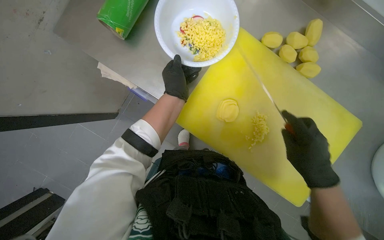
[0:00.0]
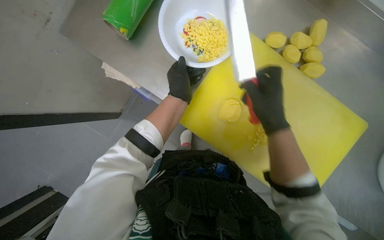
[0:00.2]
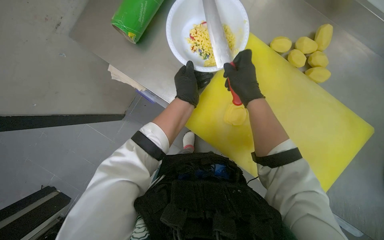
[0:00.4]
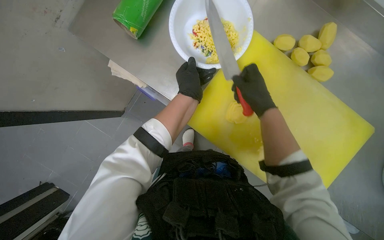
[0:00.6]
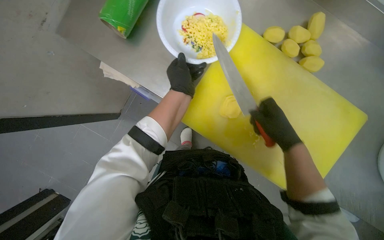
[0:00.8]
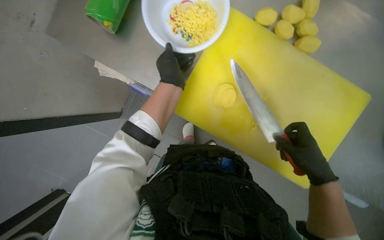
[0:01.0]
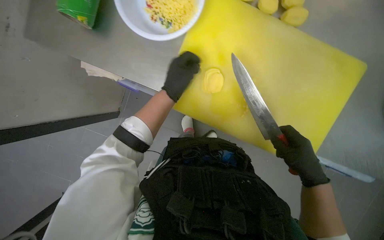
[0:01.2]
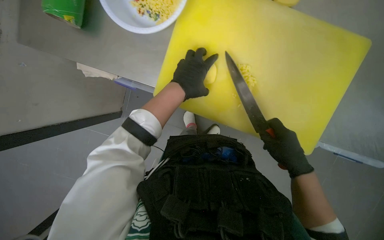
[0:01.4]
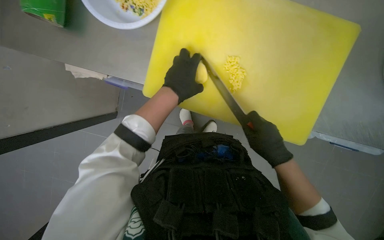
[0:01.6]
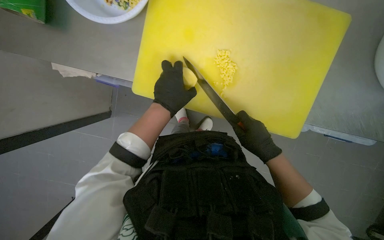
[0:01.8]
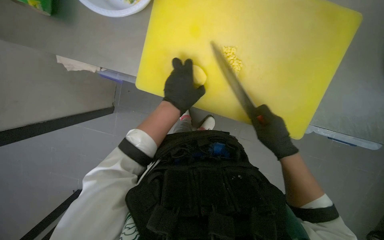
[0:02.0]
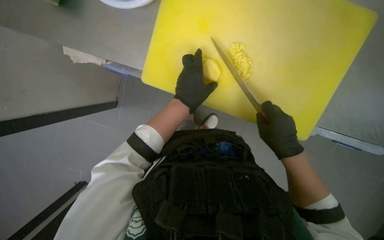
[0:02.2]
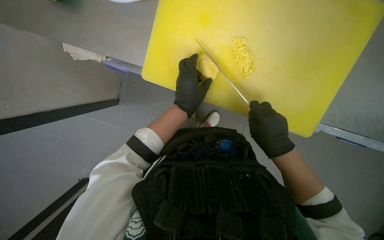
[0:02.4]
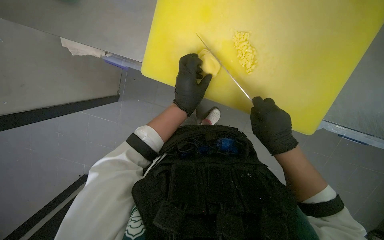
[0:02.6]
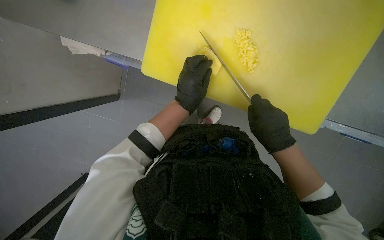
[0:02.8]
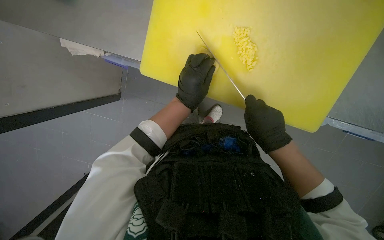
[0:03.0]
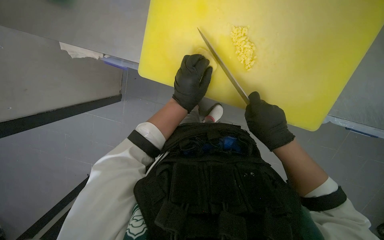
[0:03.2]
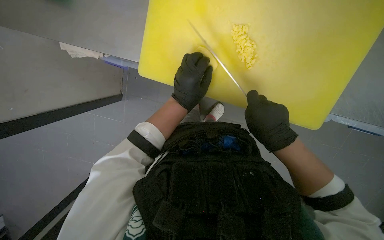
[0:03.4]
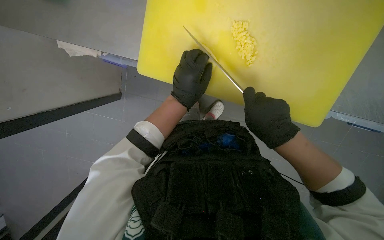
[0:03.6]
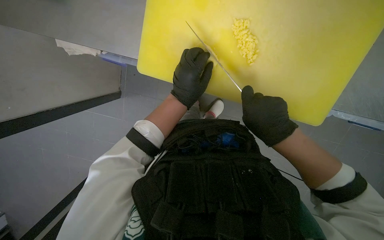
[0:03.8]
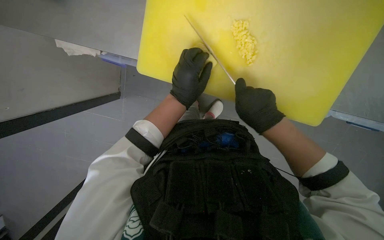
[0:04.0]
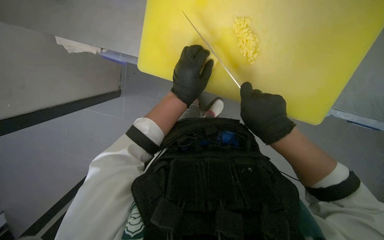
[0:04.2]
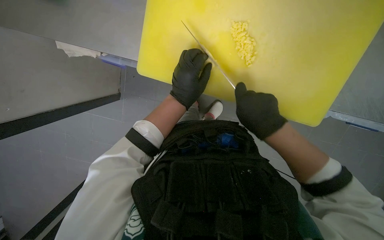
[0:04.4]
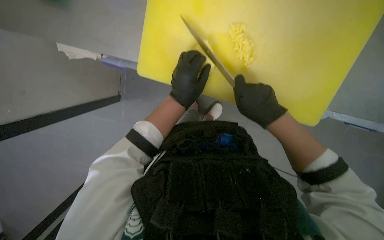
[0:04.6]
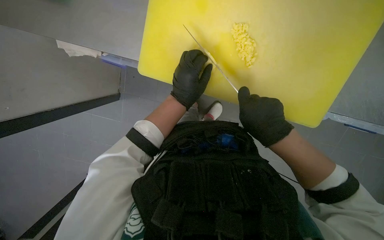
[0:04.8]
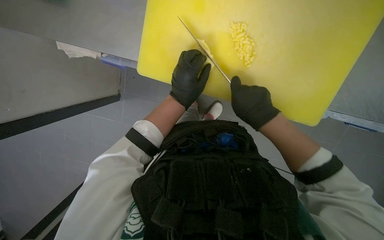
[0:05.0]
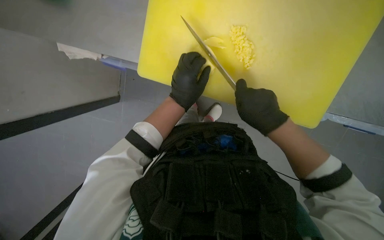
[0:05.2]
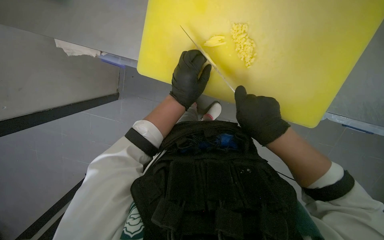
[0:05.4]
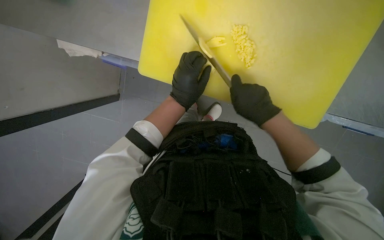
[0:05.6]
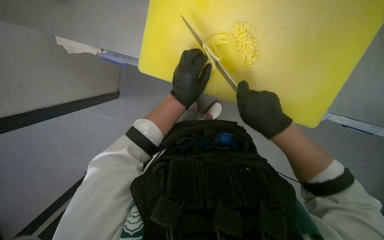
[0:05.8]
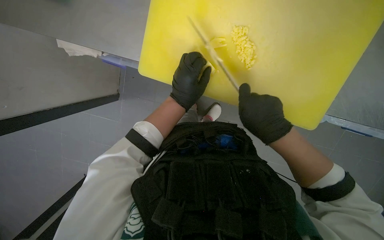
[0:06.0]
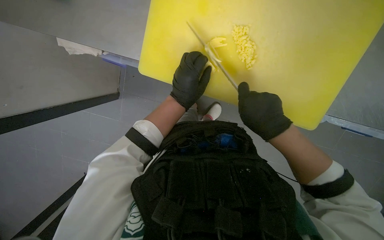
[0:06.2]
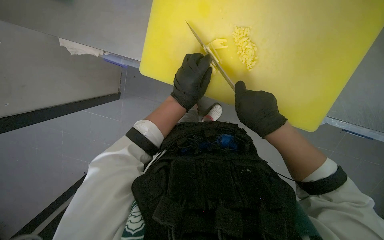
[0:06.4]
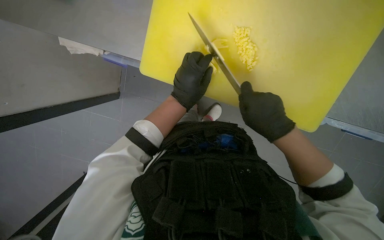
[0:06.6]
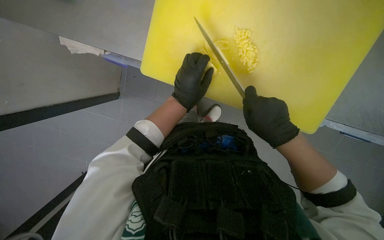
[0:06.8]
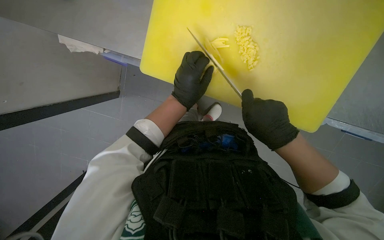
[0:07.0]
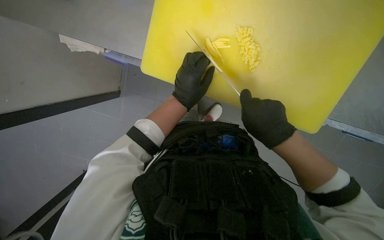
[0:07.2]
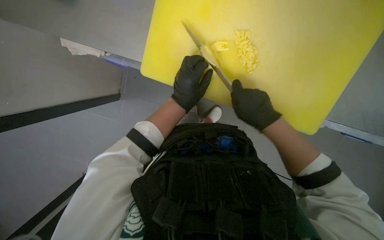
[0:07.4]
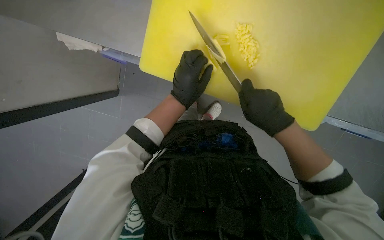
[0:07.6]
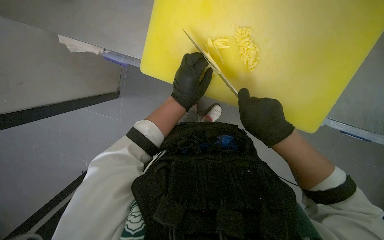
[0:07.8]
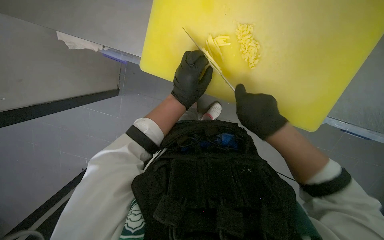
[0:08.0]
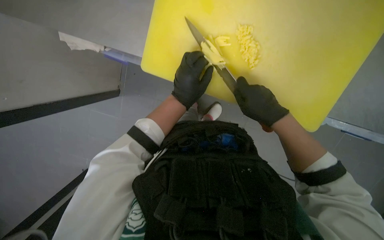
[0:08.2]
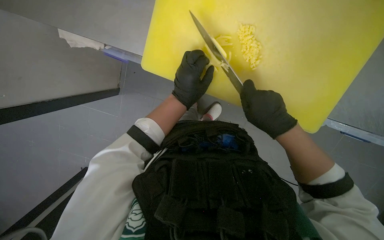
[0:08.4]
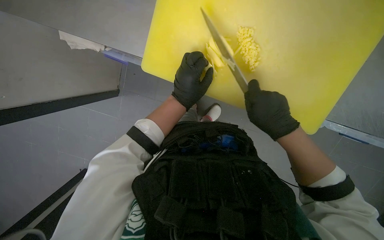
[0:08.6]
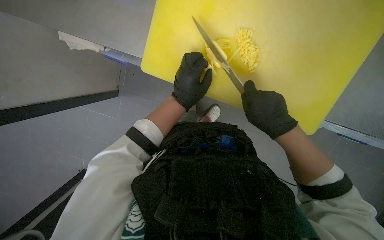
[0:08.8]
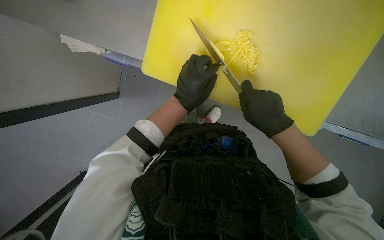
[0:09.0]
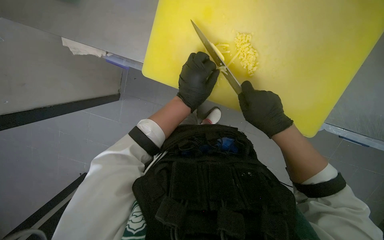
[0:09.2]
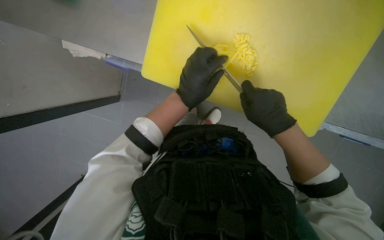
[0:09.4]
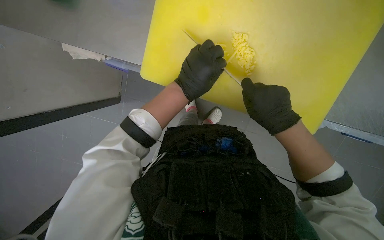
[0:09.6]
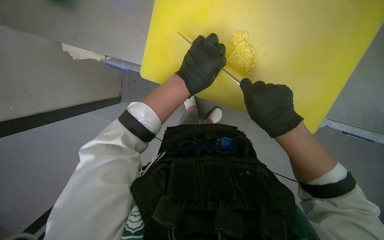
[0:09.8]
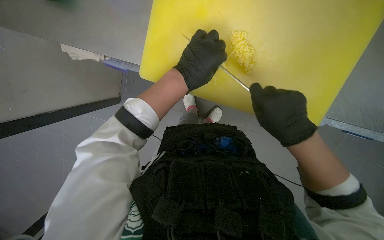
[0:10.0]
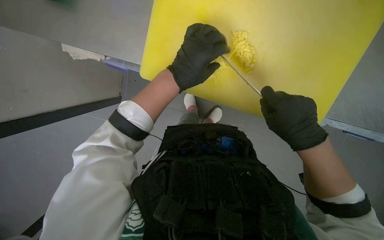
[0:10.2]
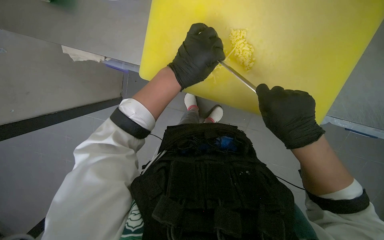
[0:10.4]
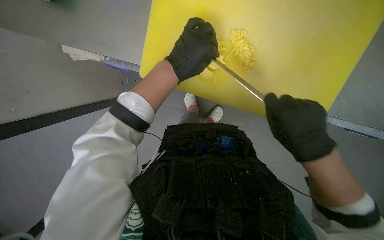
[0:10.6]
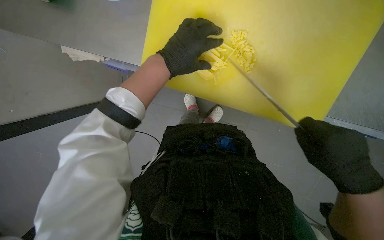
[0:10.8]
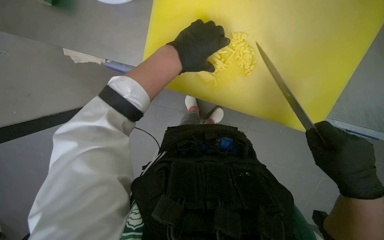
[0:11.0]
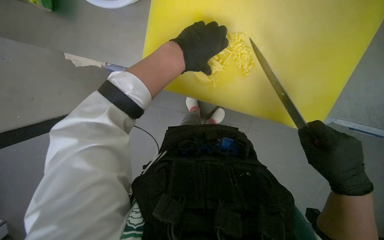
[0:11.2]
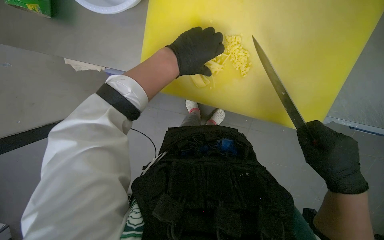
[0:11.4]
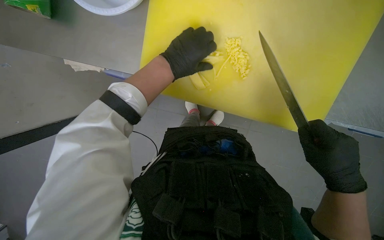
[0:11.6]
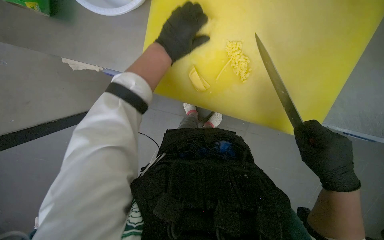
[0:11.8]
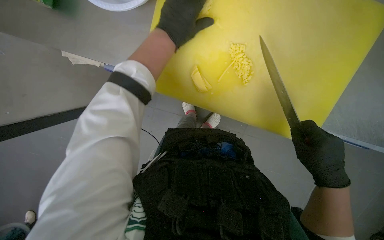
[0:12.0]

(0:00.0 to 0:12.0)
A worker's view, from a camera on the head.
Job: preparing food.
The whole recording: Chopping potatoes. The worker slices and dices potatoes on a cutting board, then transfers them to a bowl.
0:00.0 - 0:01.6: The right hand travels farther from the camera by approximately 10 cm, and travels up the picture and back again, roughly 20 cm each way.
0:01.6 - 0:10.4: The hands are busy where they are.
0:10.4 - 0:12.0: The left hand moves up the picture, roughly 10 cm, while the right hand moves to the right, roughly 10 cm.

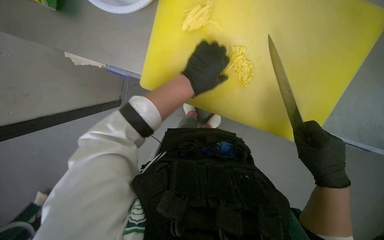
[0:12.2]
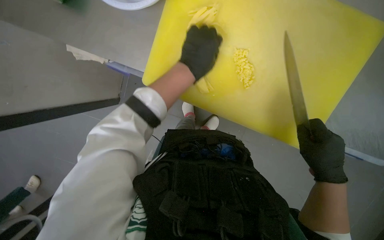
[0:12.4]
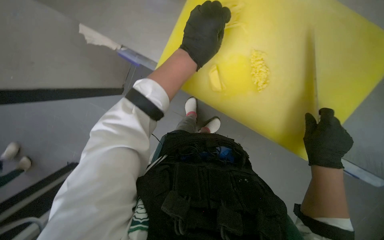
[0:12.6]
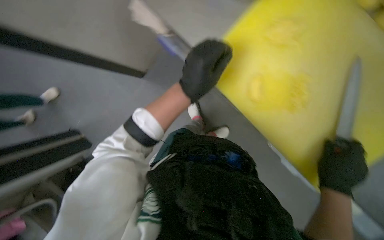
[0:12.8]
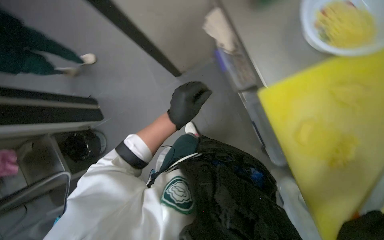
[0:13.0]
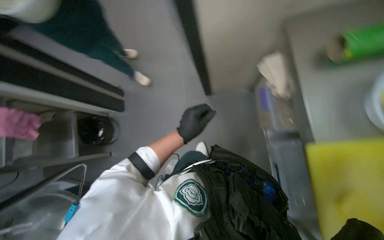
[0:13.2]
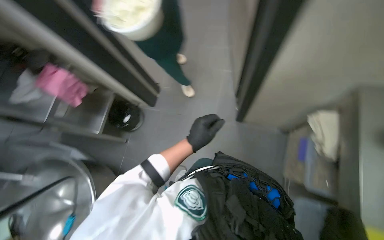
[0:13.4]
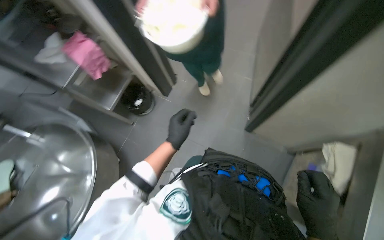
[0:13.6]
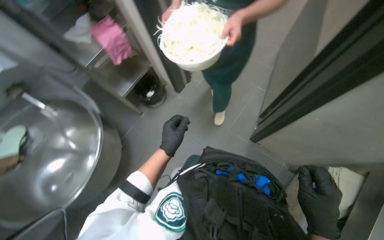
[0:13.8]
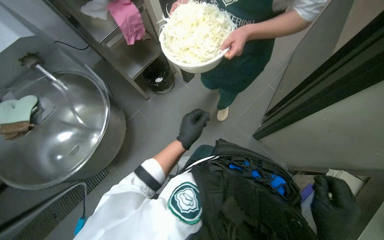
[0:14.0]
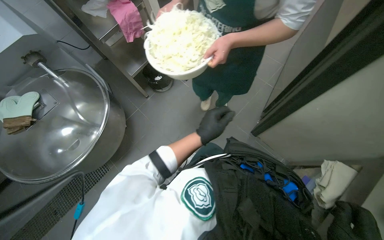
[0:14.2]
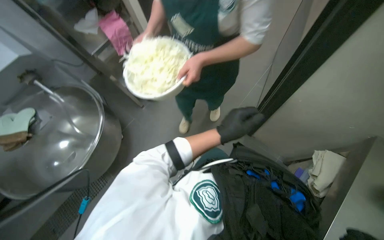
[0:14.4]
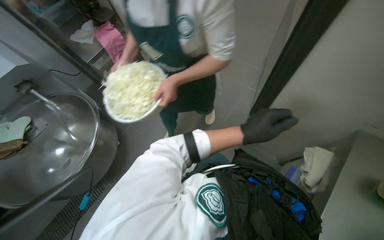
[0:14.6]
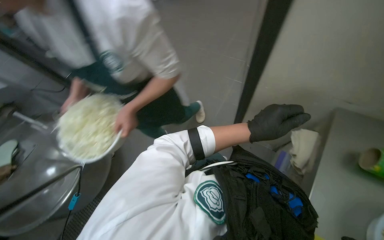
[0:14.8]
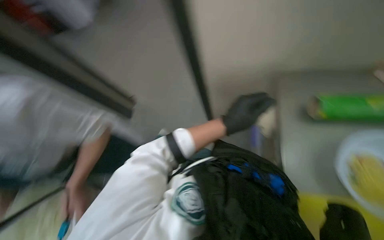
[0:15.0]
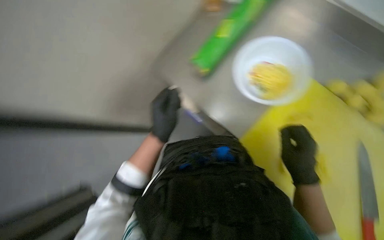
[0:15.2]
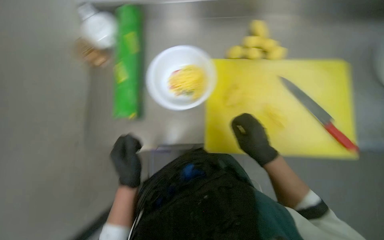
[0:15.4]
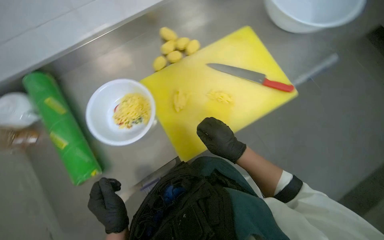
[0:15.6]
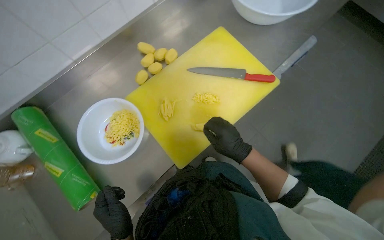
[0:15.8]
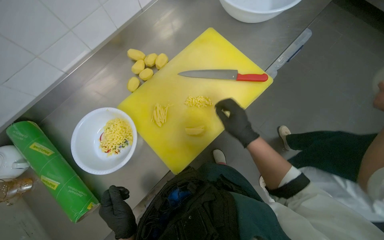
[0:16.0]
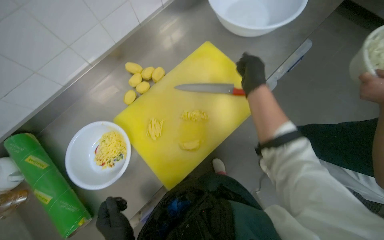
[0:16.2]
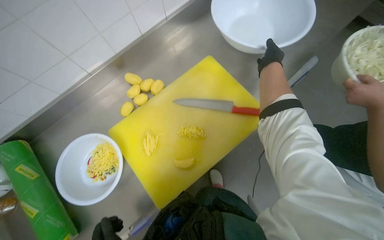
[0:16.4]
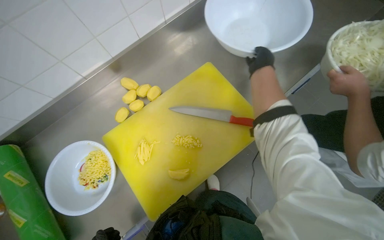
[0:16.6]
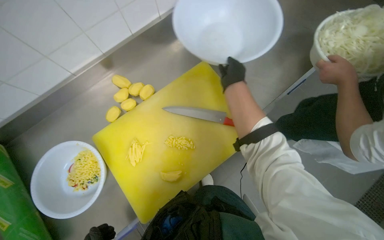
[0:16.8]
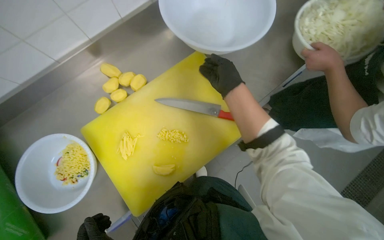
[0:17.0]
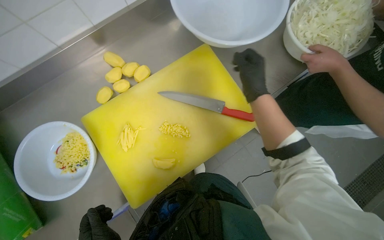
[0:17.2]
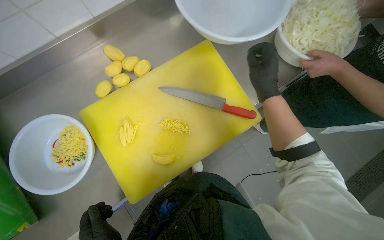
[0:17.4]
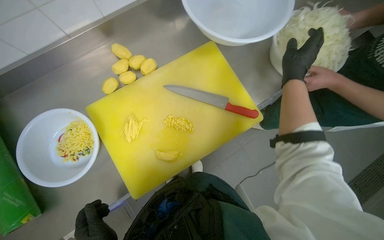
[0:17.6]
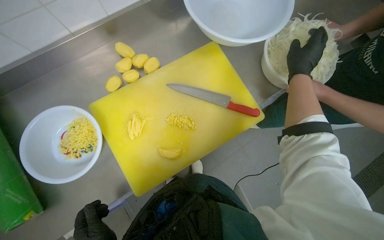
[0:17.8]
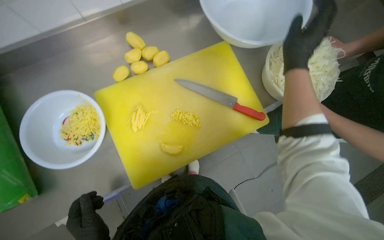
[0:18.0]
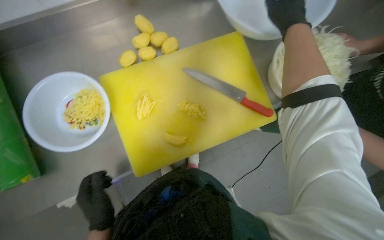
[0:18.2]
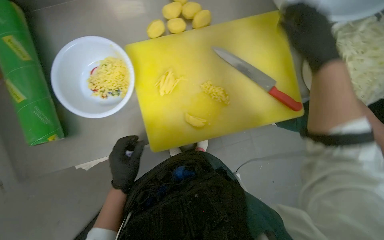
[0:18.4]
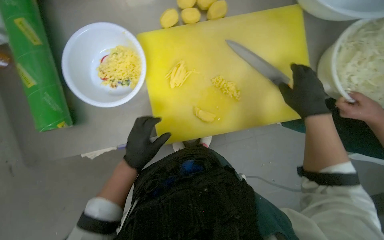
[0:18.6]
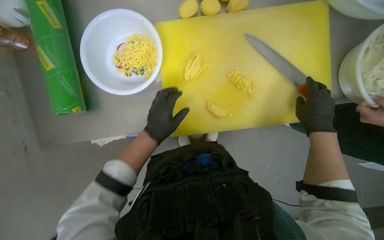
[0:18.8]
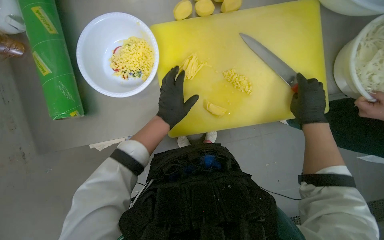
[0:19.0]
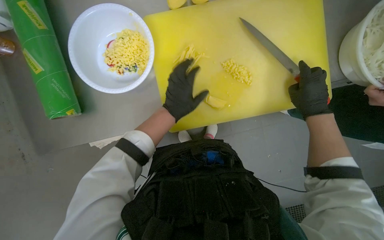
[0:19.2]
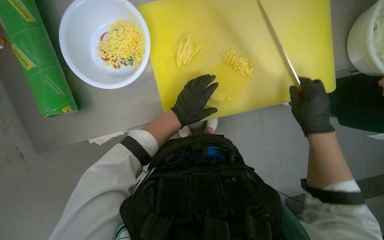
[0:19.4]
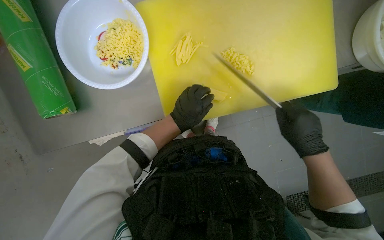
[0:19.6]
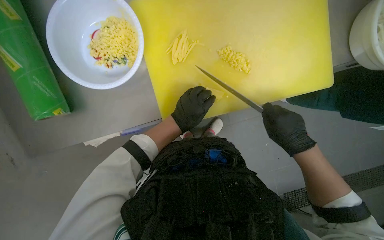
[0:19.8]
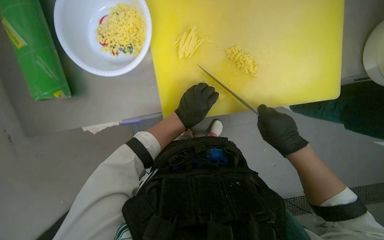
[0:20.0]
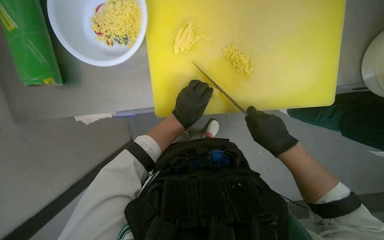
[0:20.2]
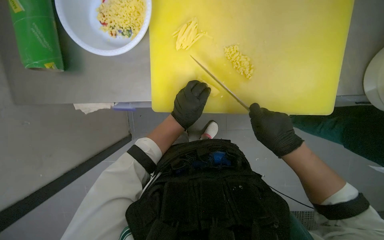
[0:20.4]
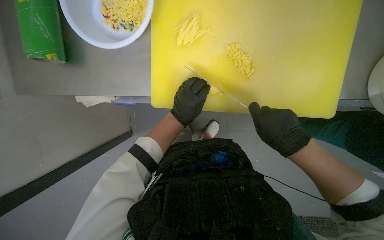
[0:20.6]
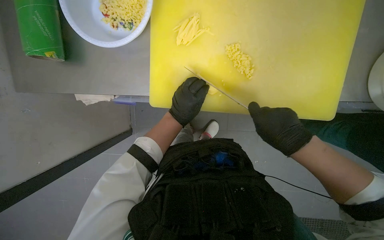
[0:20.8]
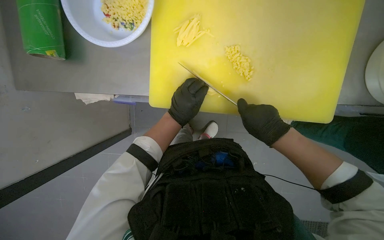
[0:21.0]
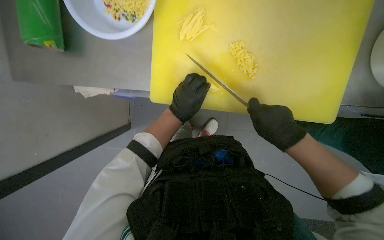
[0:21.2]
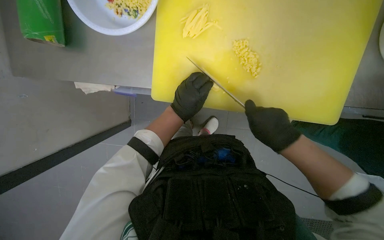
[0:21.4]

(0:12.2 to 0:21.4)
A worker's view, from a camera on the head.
Job: preparing food.
The whole recording: Chopping potatoes. The worker slices and dices potatoes on a cutting board, then transfers them to a bowl.
0:12.2 - 0:13.8: The head rotates approximately 65 degrees to the left.
0:13.8 - 0:15.2: The head travels some 90 cm.
0:15.2 - 0:16.8: The head travels some 40 cm. Everything in view rotates some 35 degrees counterclockwise.
0:16.8 - 0:18.4: The view tips downward by roughly 15 degrees.
0:18.4 - 0:19.8: The left hand shifts approximately 10 cm to the right. Meanwhile the right hand heads down the picture, covering approximately 30 cm.
